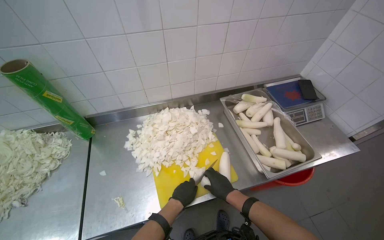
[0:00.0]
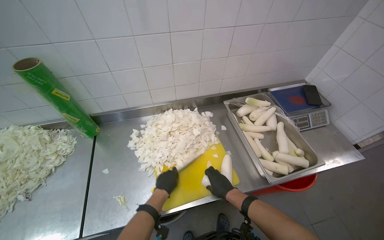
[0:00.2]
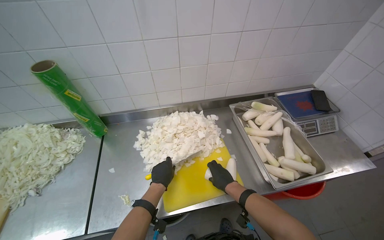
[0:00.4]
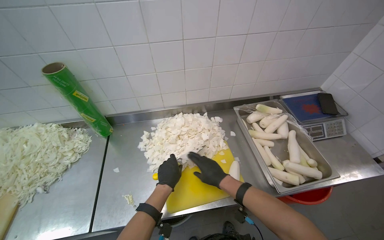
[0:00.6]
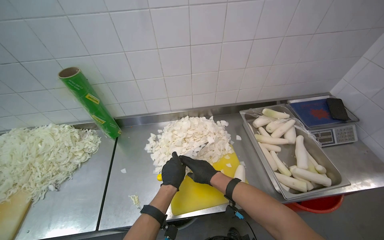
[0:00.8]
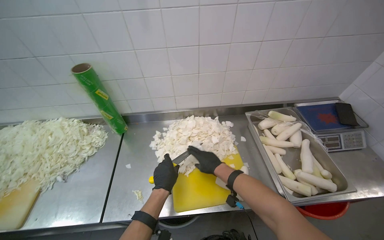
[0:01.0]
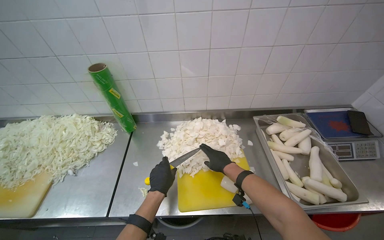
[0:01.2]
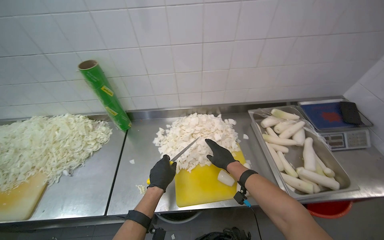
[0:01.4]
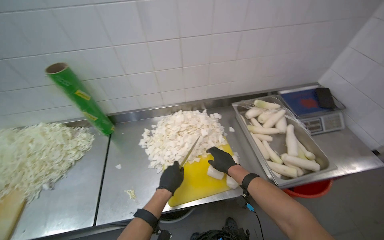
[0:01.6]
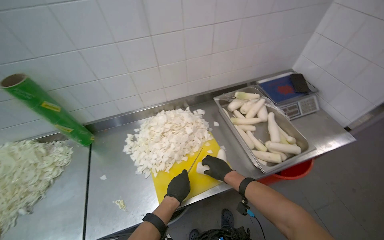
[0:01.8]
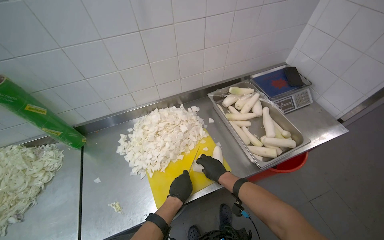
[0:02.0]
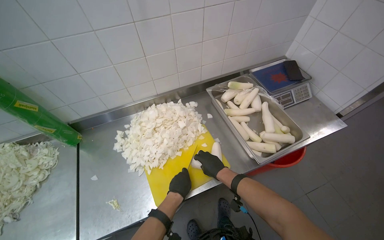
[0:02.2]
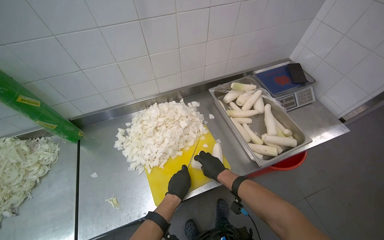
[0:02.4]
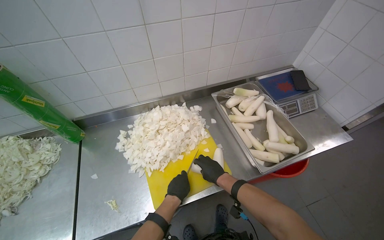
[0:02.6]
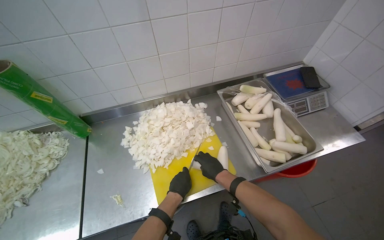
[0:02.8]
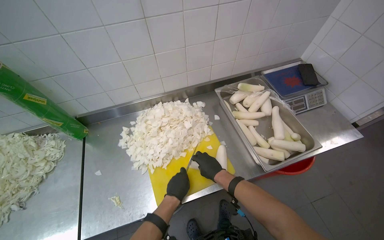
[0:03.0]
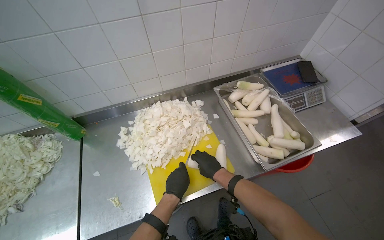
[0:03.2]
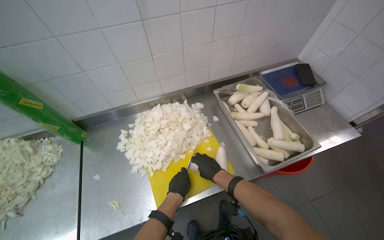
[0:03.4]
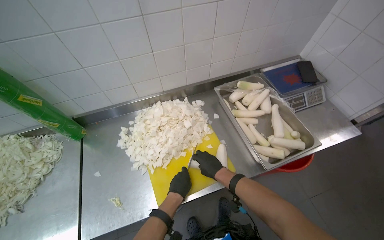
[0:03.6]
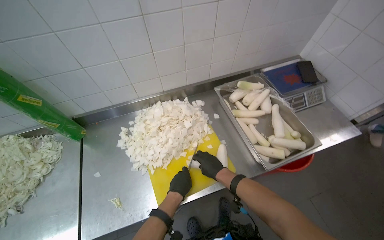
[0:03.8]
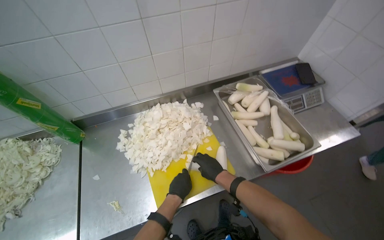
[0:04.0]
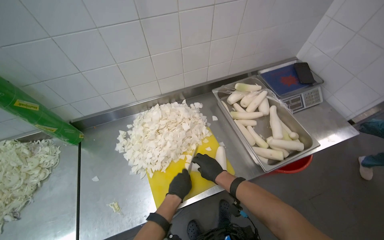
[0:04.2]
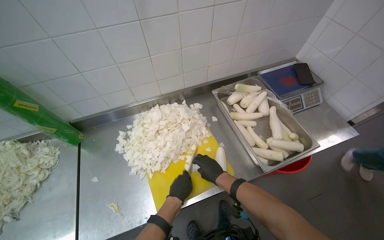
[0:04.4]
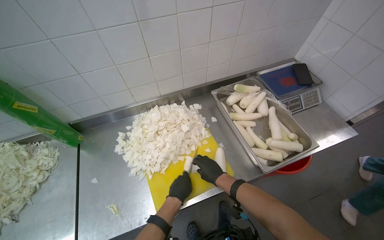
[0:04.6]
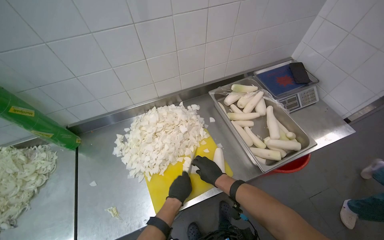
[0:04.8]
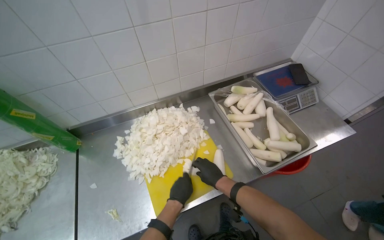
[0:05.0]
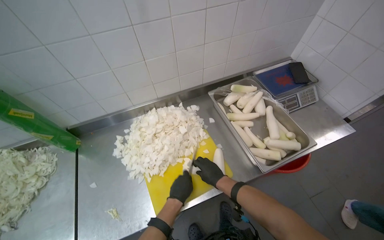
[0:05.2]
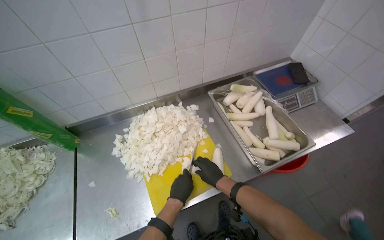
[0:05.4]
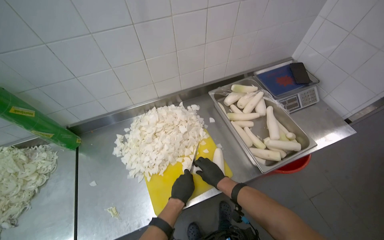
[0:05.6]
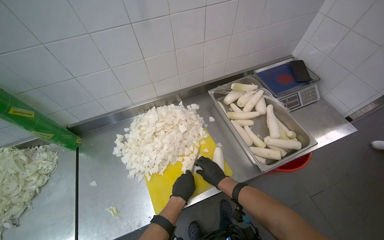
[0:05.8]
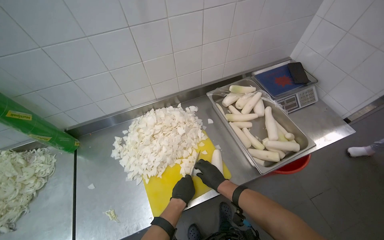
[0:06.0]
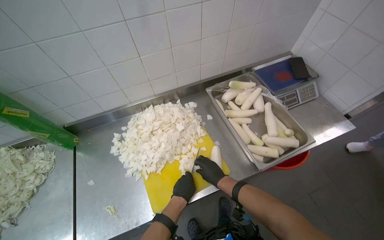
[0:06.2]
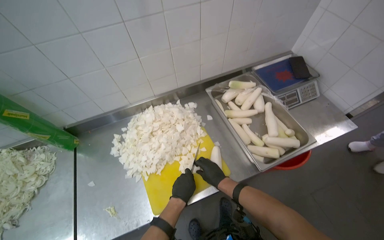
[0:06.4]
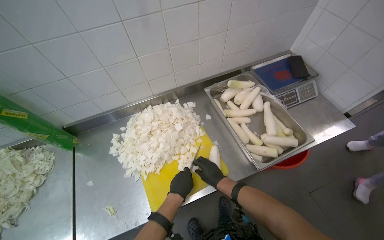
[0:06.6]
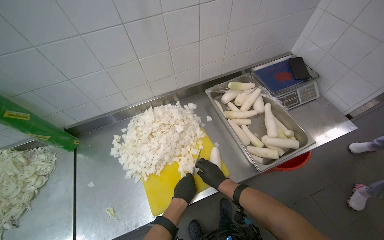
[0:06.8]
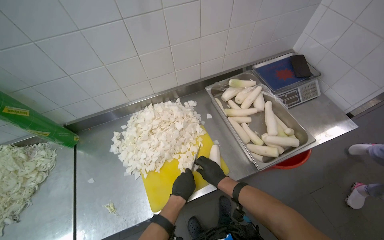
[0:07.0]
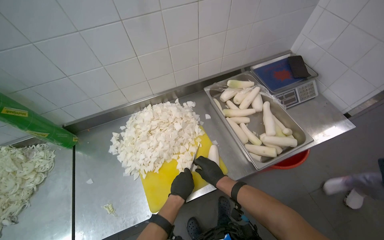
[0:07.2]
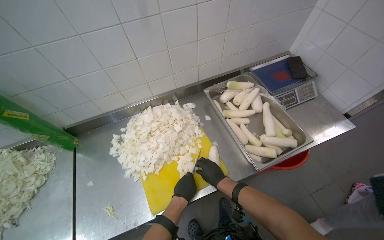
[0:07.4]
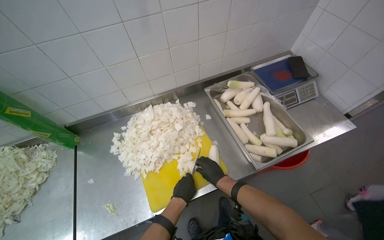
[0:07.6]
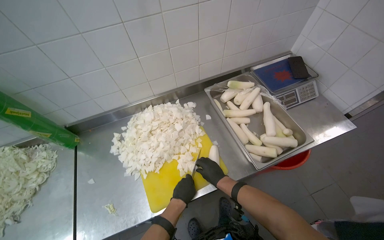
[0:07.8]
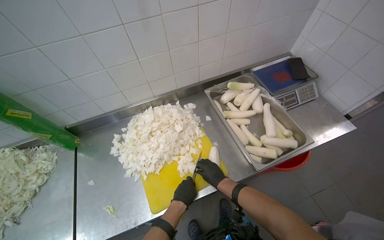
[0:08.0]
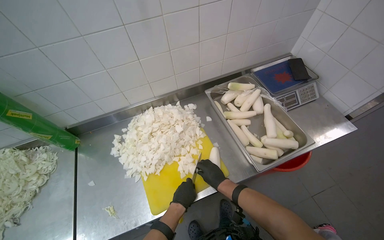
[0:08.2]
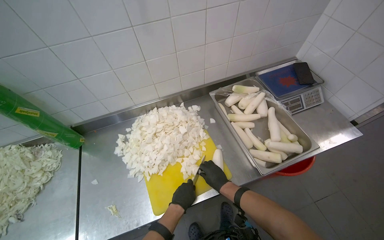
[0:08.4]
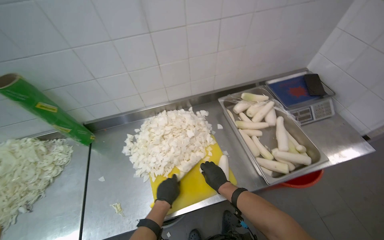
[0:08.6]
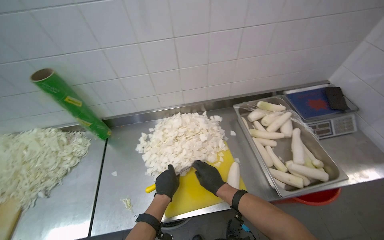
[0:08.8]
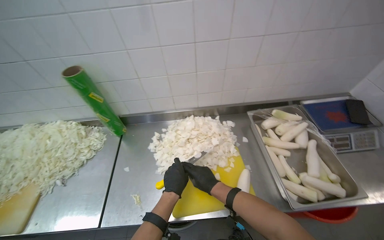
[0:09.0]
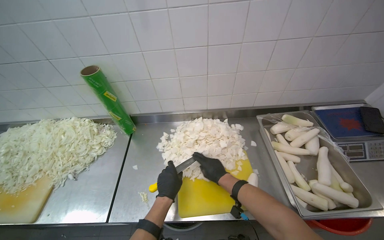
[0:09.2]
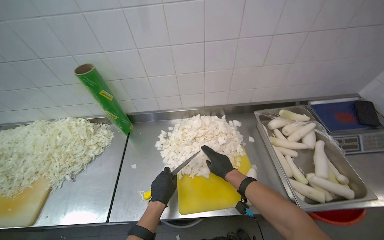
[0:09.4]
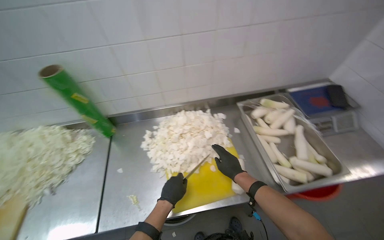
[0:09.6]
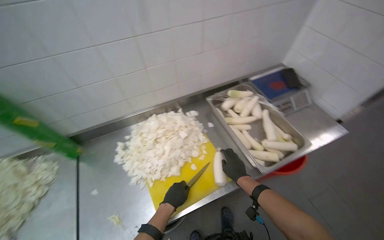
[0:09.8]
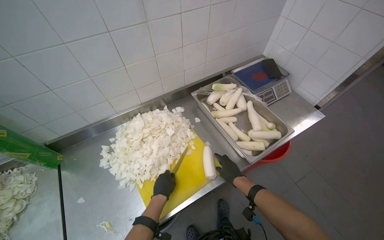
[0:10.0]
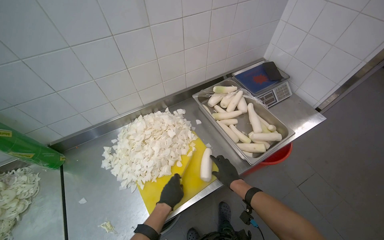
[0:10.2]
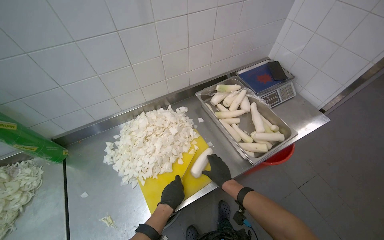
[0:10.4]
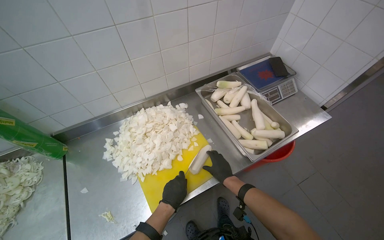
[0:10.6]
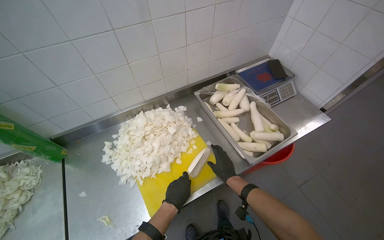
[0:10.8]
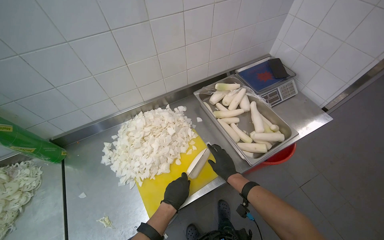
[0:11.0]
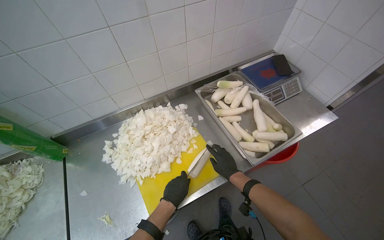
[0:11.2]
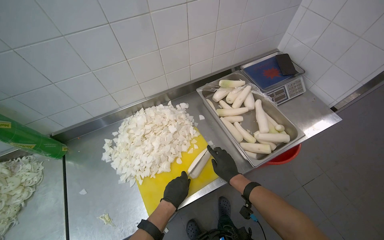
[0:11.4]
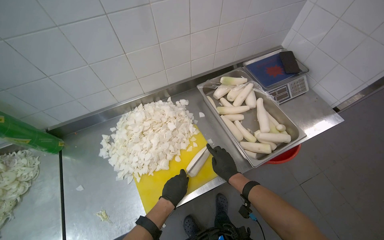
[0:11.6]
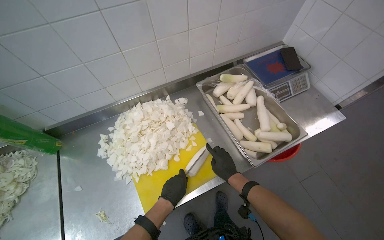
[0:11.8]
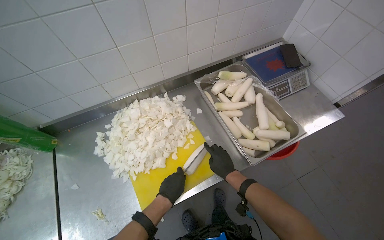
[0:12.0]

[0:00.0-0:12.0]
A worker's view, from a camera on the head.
Job: preparing food.
The whole recording: Chopping white radishes. The worker chops white radishes into small pieces on a yellow cutting board.
0:00.0 to 0:01.6: The right hand is displaced up the picture by approximately 10 cm.
0:03.0 to 0:06.0: The hands work in one place, with small movements.
0:06.0 to 0:07.6: The hands make small movements and keep their place.
0:09.0 to 0:10.4: The head rotates approximately 25 degrees to the right. The right hand goes some 15 cm to the right.
0:10.4 to 0:12.0: The hands stay close to where they were, moving slightly.

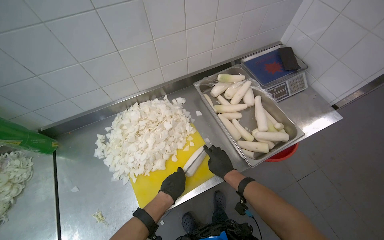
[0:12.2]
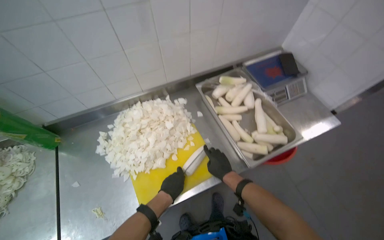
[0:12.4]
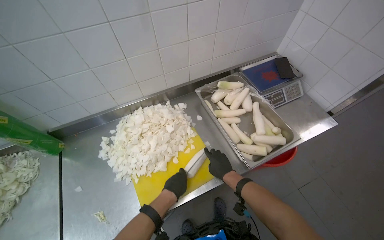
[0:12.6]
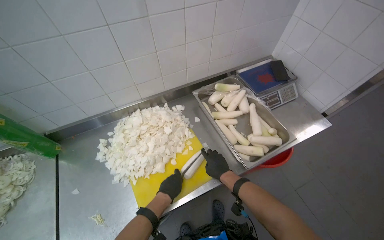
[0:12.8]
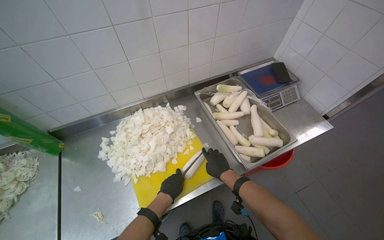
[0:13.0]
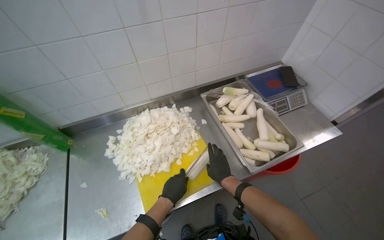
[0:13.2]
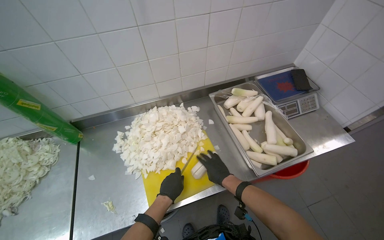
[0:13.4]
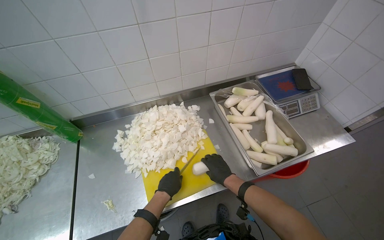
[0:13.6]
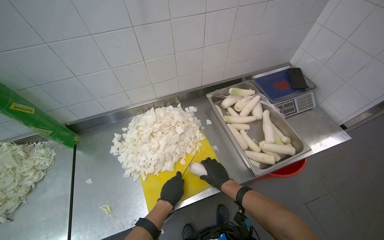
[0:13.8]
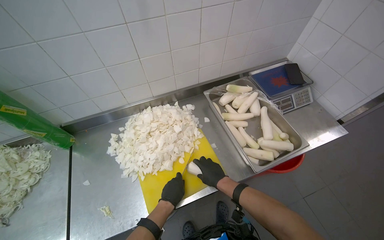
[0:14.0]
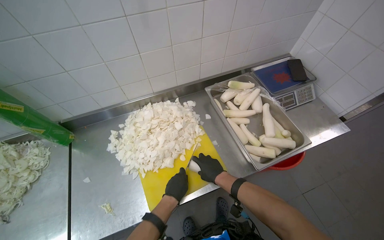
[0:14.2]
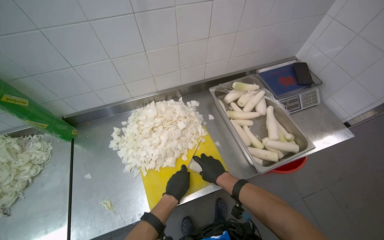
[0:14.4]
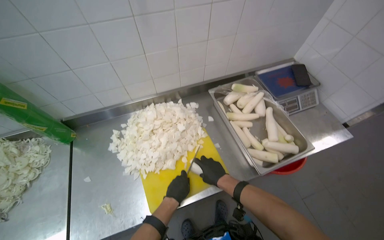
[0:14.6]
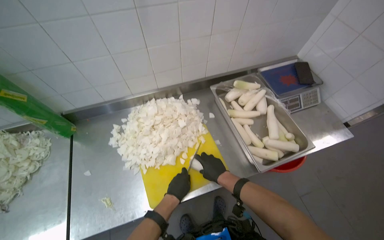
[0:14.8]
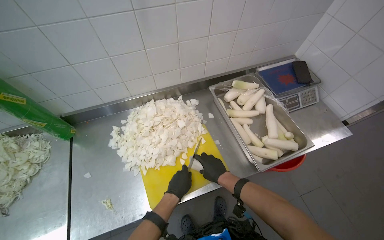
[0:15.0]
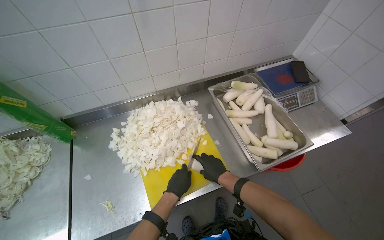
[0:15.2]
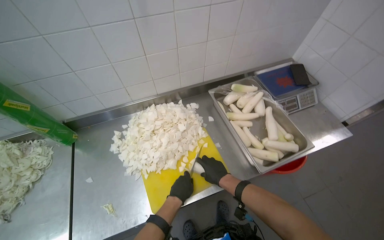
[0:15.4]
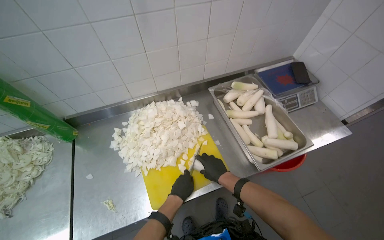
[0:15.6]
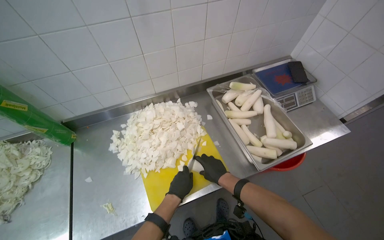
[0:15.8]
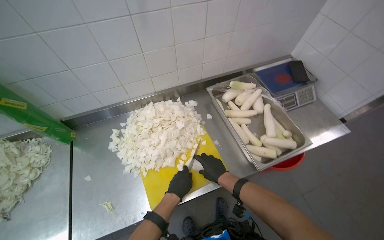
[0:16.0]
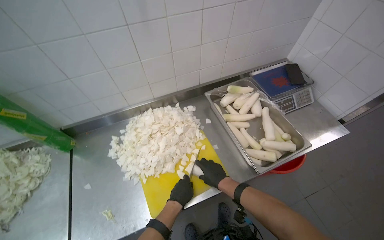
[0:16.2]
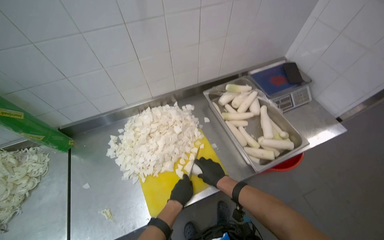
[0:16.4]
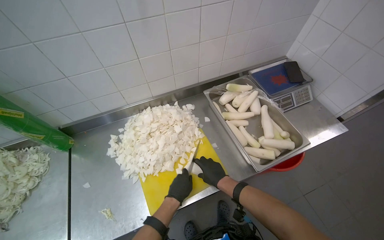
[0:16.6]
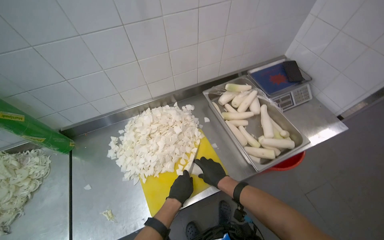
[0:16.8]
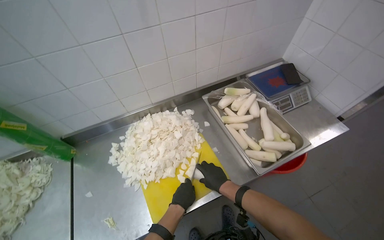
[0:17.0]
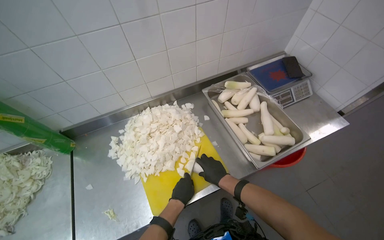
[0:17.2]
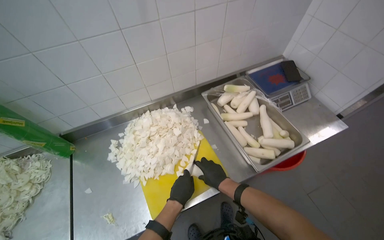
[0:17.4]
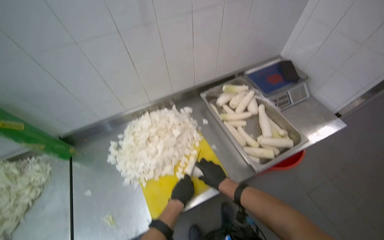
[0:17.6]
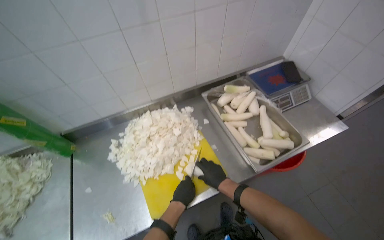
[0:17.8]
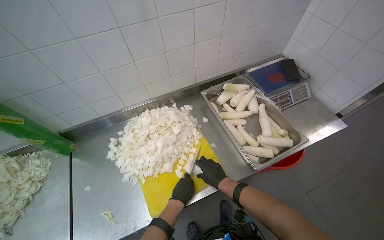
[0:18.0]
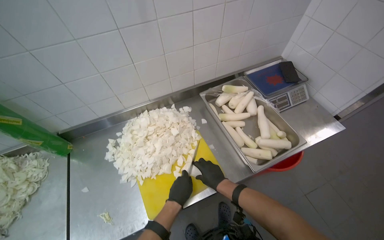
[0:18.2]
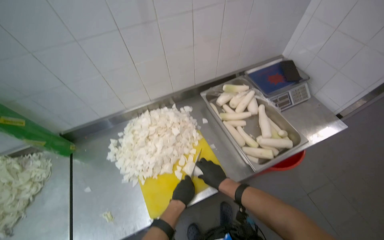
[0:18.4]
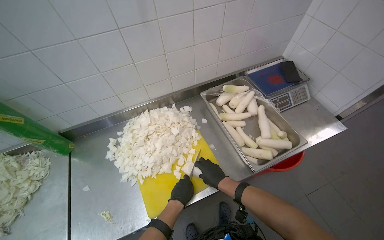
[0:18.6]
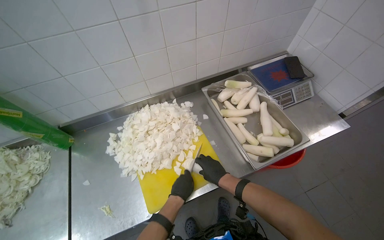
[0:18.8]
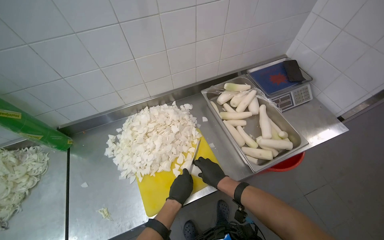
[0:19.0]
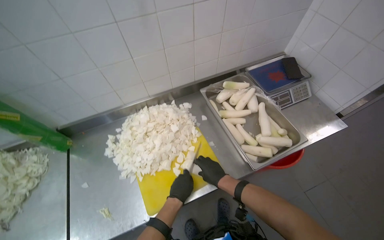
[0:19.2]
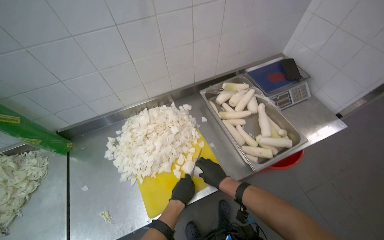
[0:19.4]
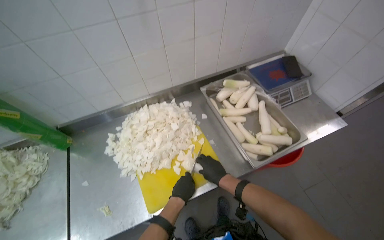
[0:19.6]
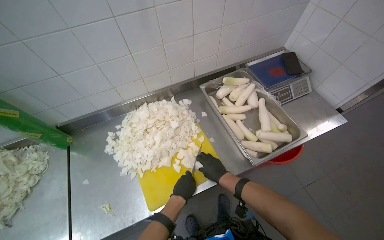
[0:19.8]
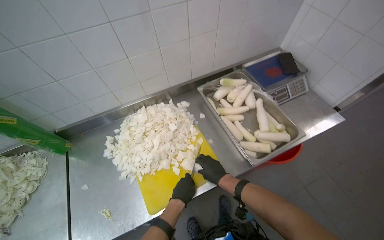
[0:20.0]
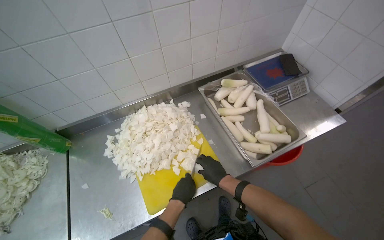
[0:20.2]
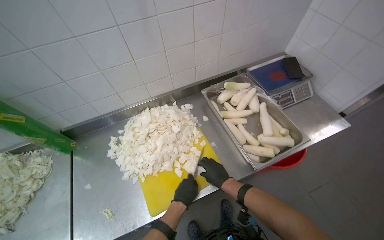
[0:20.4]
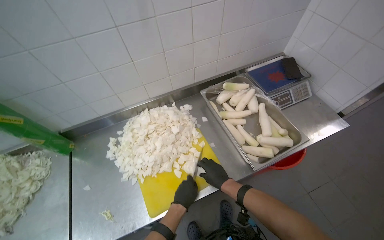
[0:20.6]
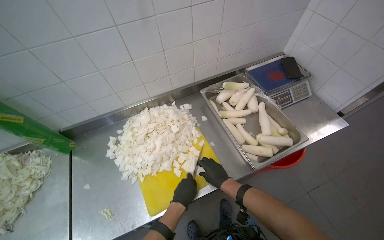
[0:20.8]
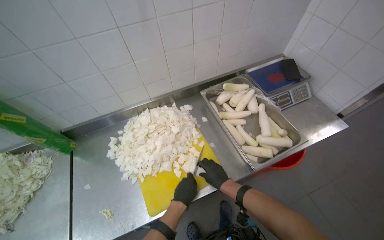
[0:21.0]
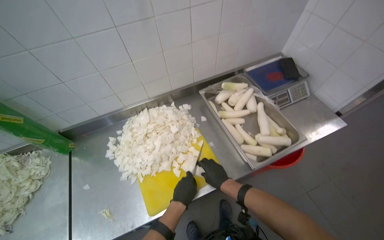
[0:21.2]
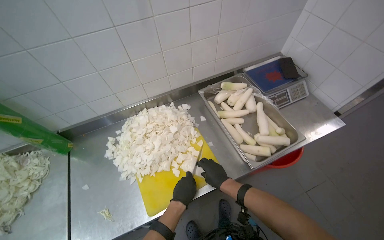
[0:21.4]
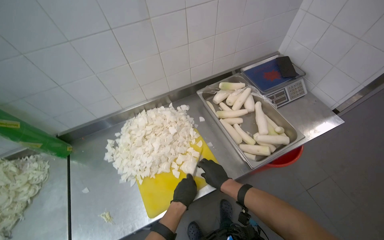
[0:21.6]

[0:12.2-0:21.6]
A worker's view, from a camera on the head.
Job: preparing food.
The whole recording: Chopping white radishes. The worker chops white radishes into small pieces on a yellow cutting board.
0:12.2 to 0:13.8: The hands make small movements and keep their place.
0:13.8 to 0:21.6: The hands work in one place, with small movements.
